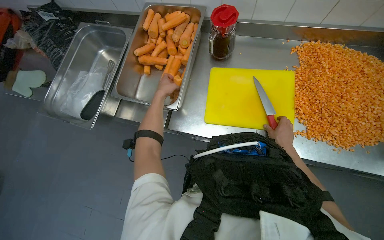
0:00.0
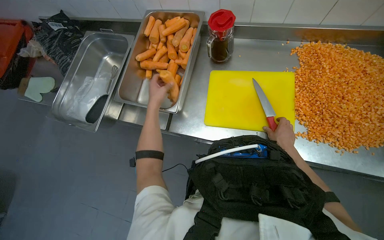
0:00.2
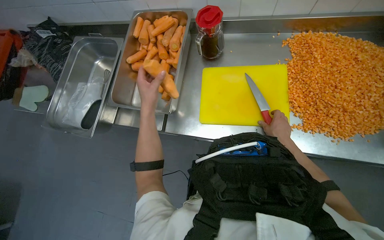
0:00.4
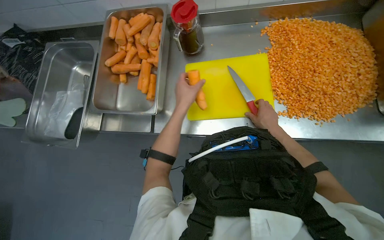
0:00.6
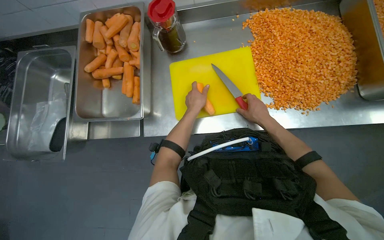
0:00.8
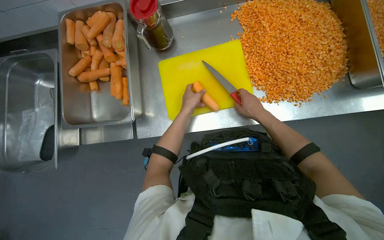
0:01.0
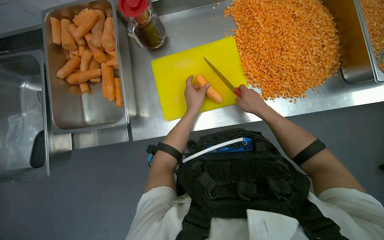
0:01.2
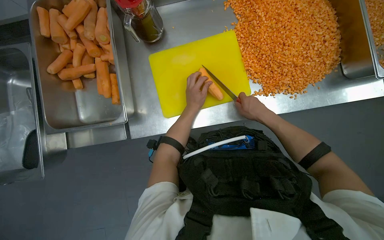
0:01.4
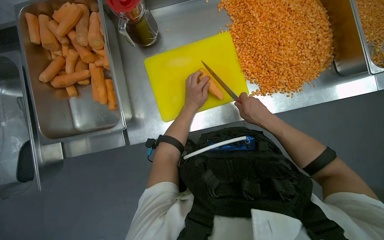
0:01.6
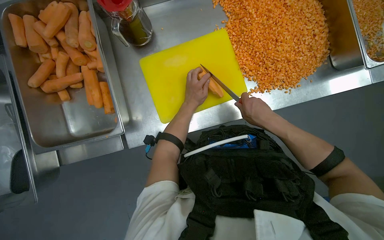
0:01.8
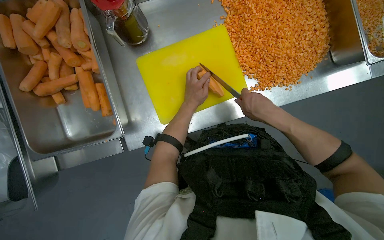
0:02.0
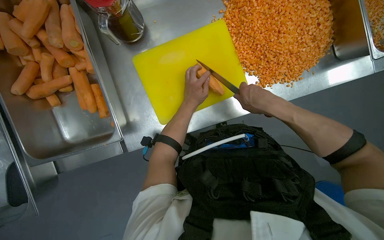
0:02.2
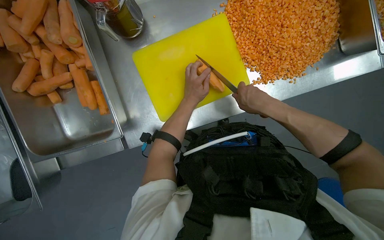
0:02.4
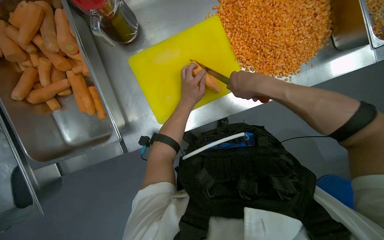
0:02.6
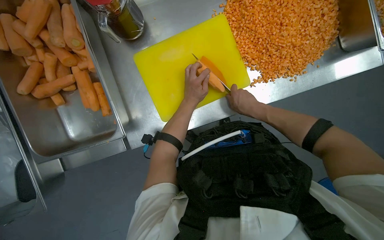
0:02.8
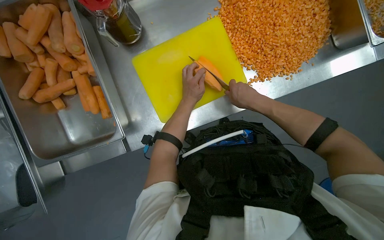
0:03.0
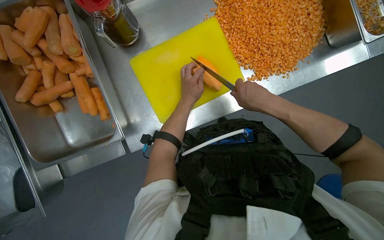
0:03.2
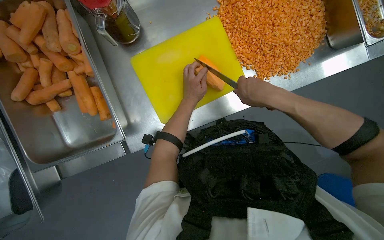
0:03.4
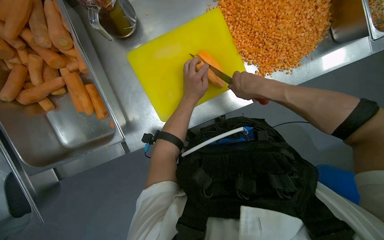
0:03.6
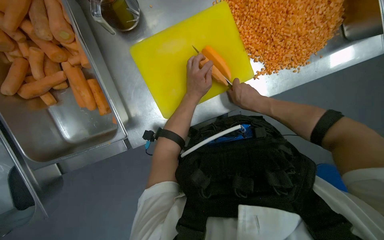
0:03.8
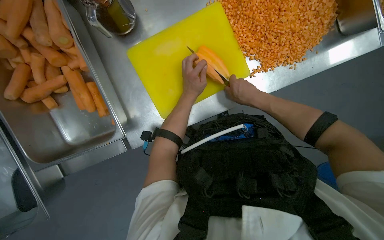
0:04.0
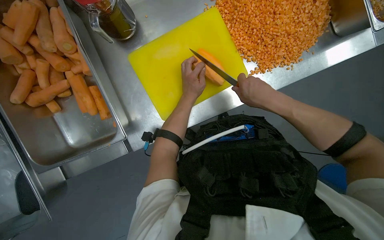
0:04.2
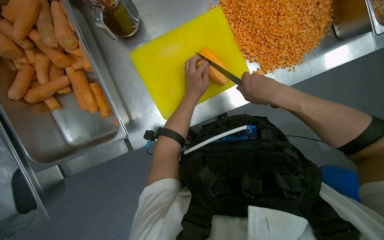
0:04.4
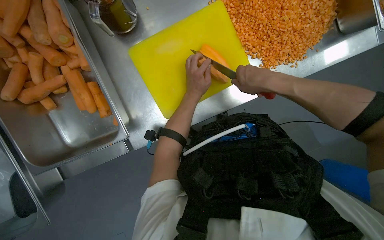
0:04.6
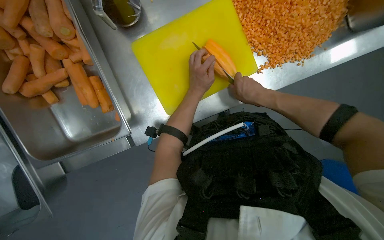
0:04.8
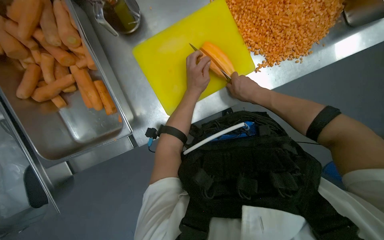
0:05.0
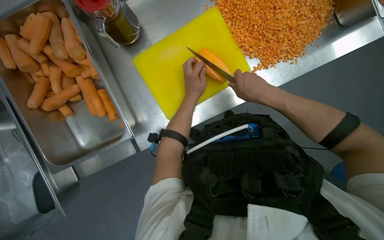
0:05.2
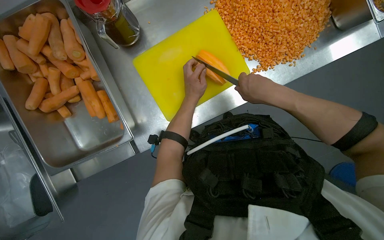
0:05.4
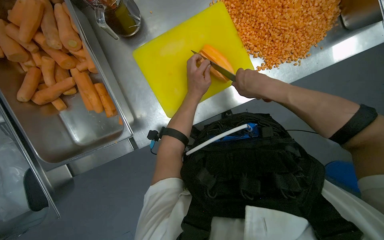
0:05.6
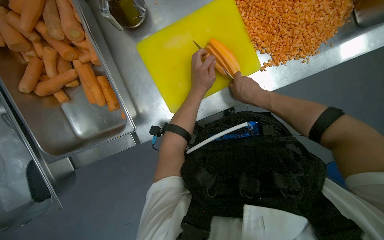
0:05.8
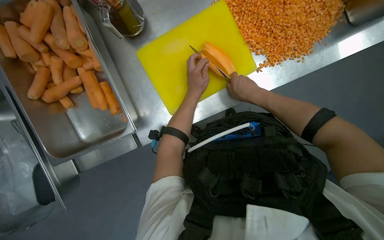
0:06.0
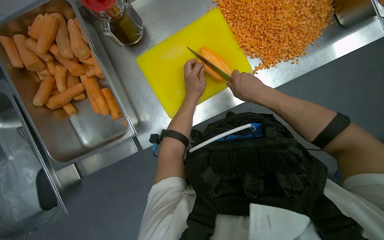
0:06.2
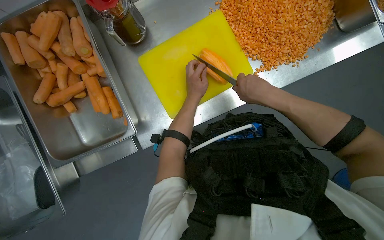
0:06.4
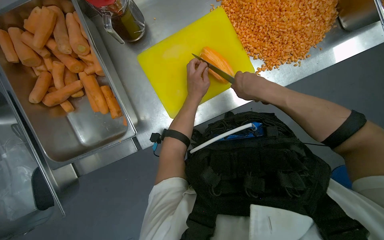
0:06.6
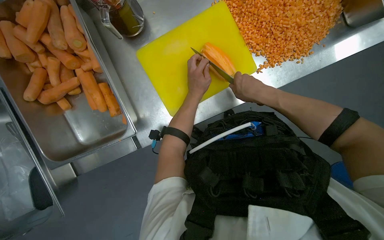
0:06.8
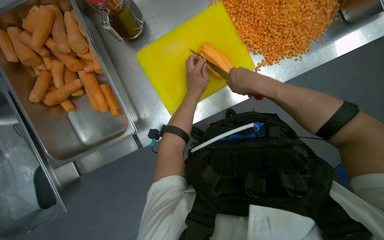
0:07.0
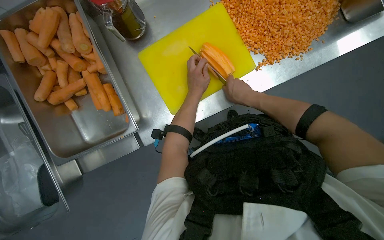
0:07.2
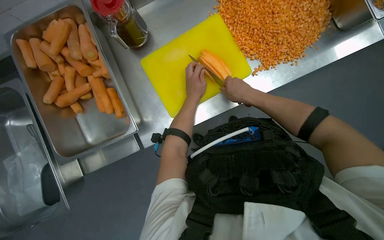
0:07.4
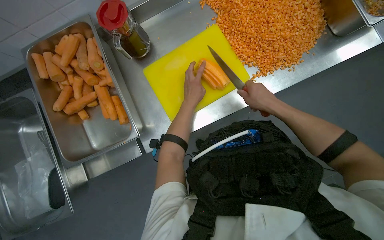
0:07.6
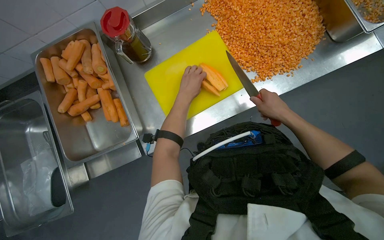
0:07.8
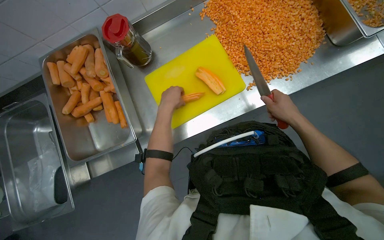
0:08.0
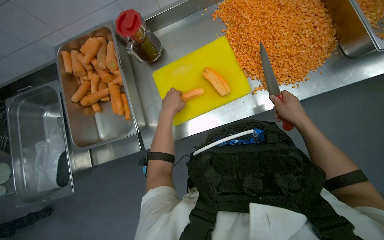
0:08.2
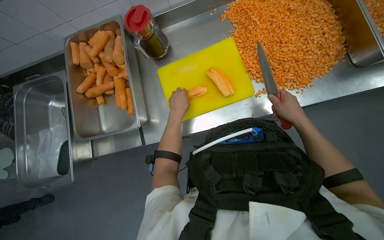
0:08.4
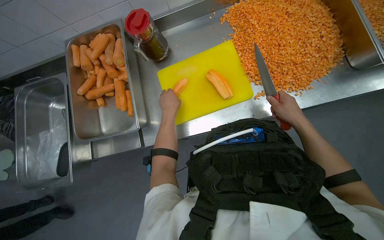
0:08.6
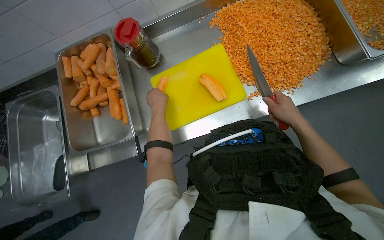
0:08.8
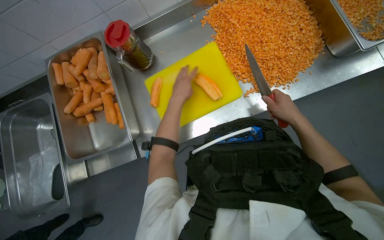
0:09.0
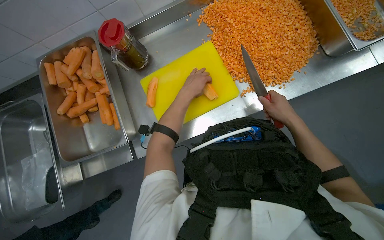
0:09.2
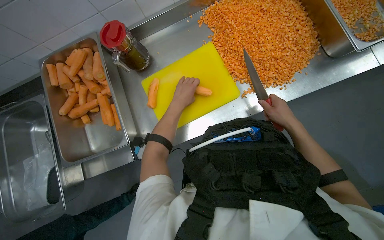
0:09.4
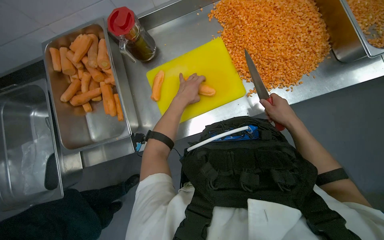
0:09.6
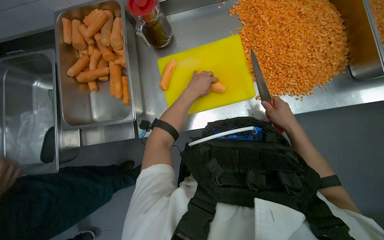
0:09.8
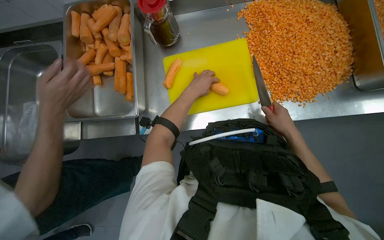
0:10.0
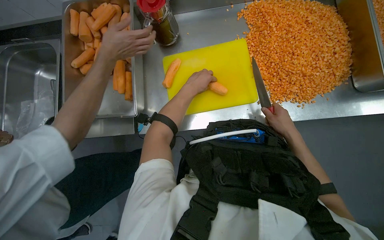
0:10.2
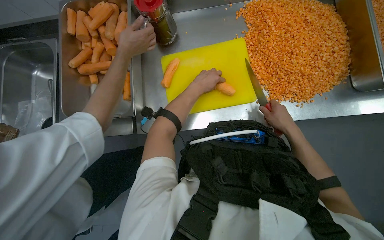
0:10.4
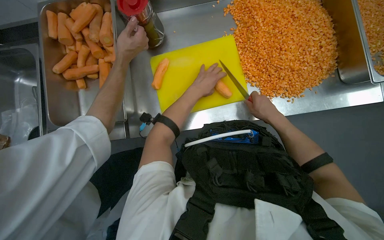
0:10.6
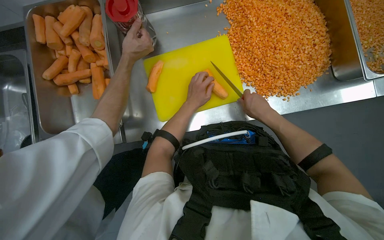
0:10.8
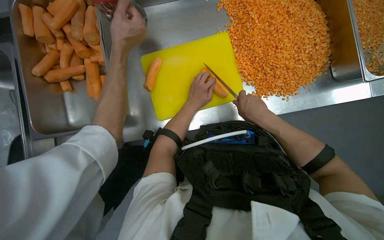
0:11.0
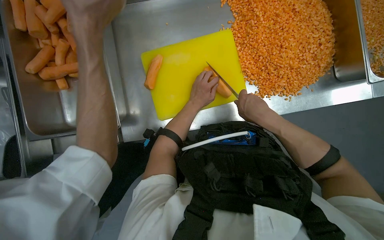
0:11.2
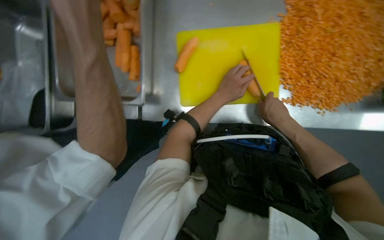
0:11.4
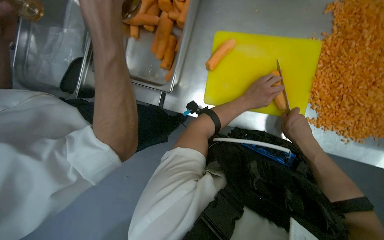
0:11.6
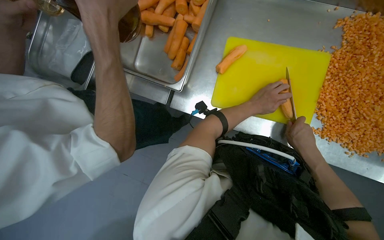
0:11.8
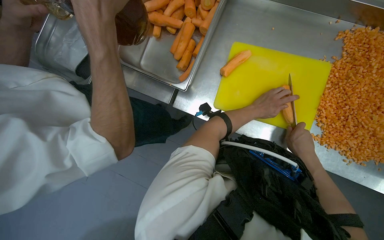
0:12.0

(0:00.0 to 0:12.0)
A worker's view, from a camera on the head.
Job: preparing food.
The whole recording: Dicing carrots on cutting board. The worker dices carrots on a yellow cutting board and scrapes them into a metal tray.
0:00.0 - 0:01.6: The left hand shifts roughly 30 cm to the right.
0:01.6 - 0:04.4: The hands stay close to where they were, moving slightly.
0:04.4 - 0:06.0: The right hand goes nearer and farther, about 10 cm each way, reversing 2 times.
0:06.0 - 0:07.6: The hands are busy where they are.
0:07.6 - 0:09.0: The right hand shifts roughly 15 cm to the right. Meanwhile the left hand goes to the left and returns, approximately 10 cm each way.
0:10.4 - 0:12.0: The scene turns about 30 degrees clockwise in the picture.

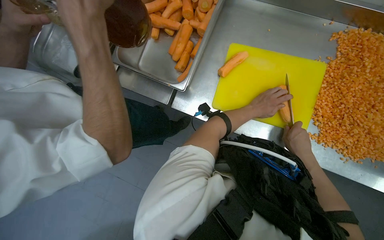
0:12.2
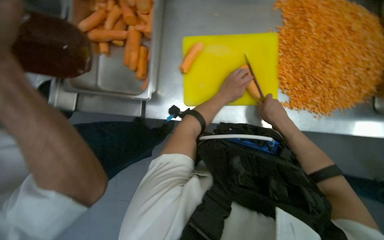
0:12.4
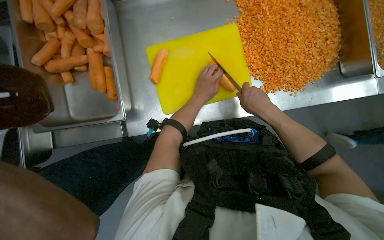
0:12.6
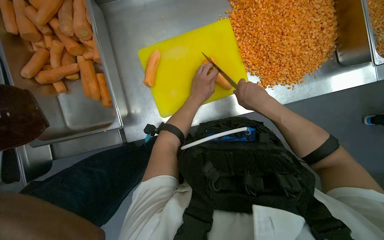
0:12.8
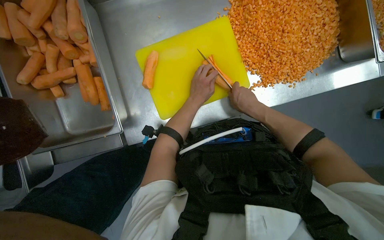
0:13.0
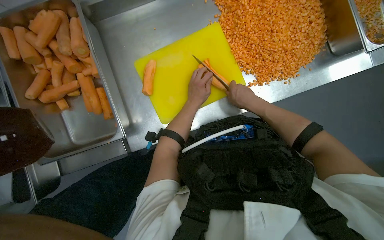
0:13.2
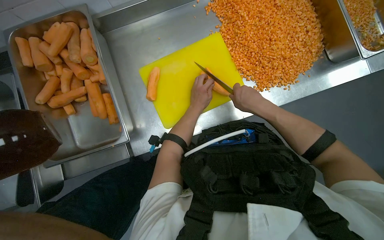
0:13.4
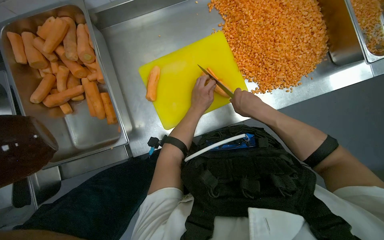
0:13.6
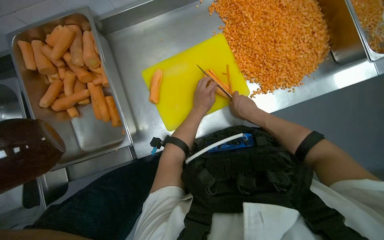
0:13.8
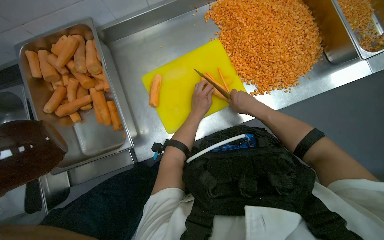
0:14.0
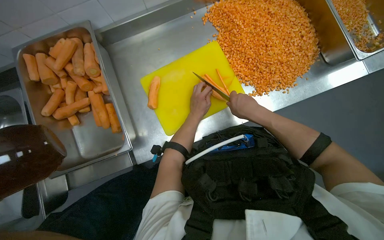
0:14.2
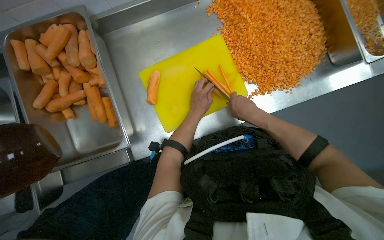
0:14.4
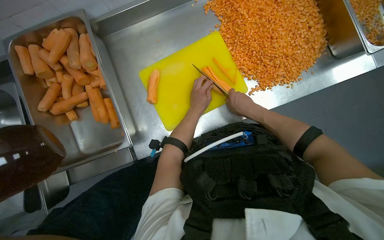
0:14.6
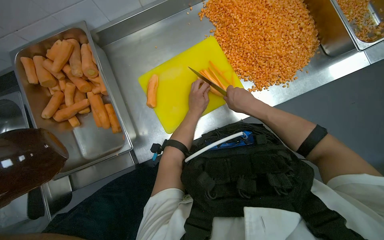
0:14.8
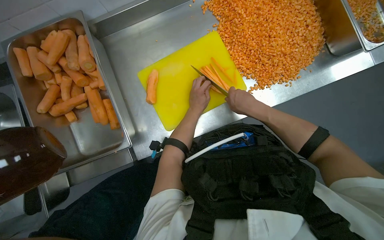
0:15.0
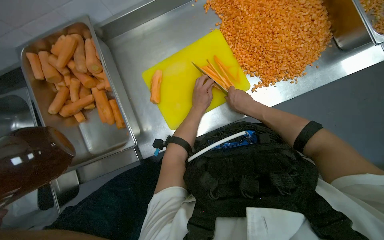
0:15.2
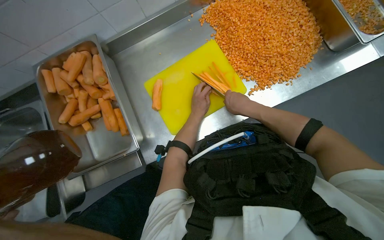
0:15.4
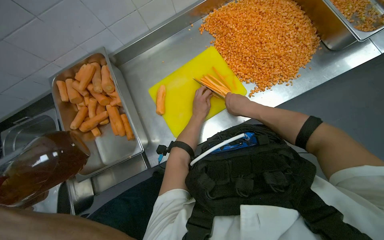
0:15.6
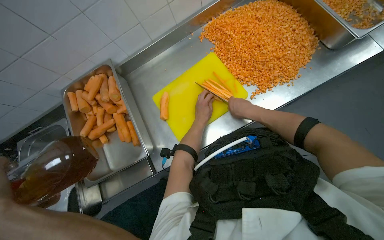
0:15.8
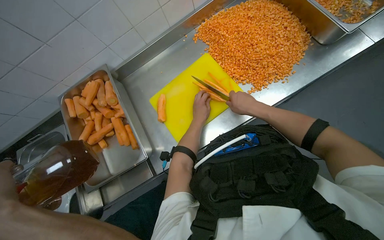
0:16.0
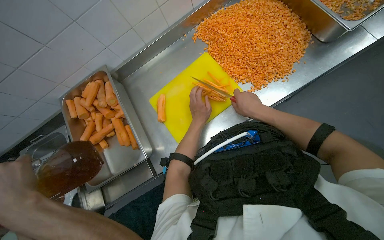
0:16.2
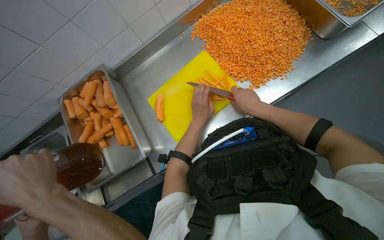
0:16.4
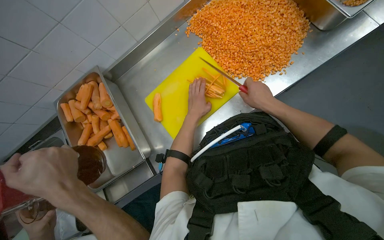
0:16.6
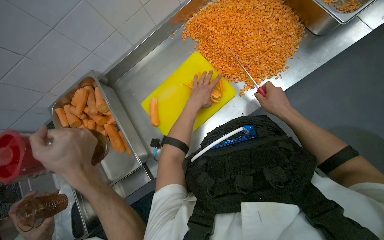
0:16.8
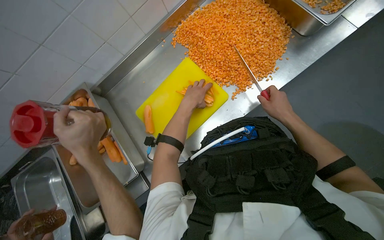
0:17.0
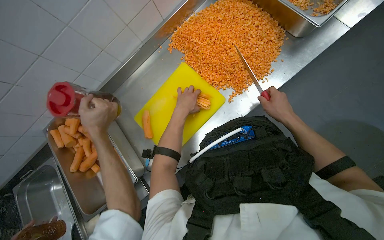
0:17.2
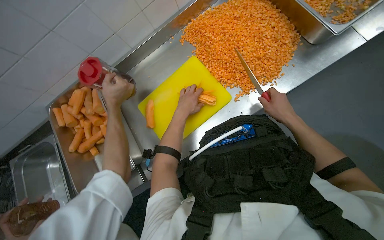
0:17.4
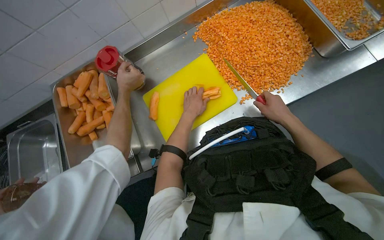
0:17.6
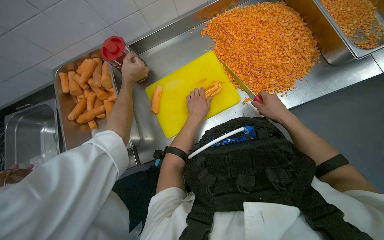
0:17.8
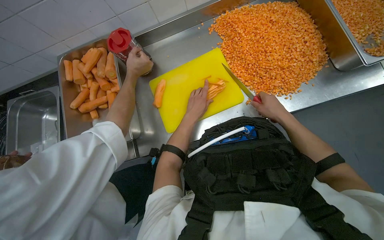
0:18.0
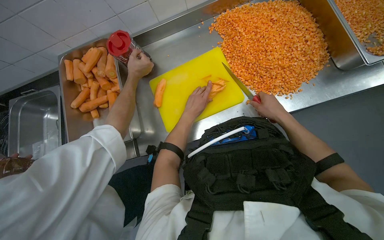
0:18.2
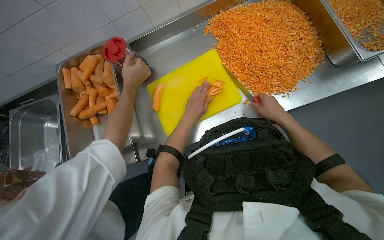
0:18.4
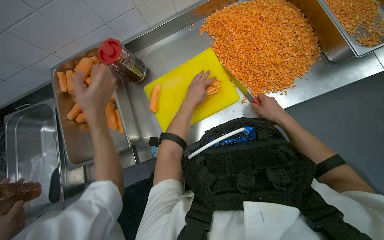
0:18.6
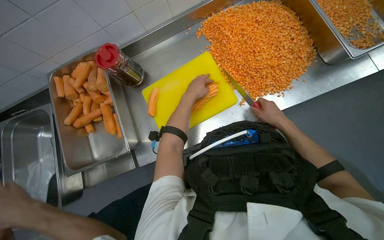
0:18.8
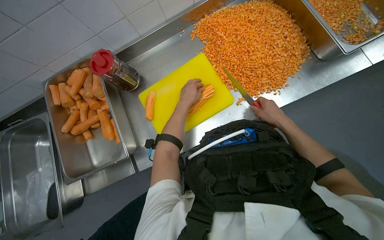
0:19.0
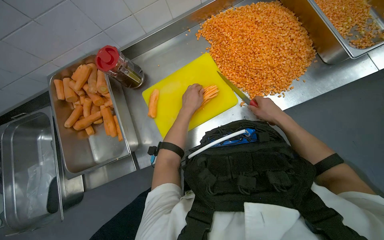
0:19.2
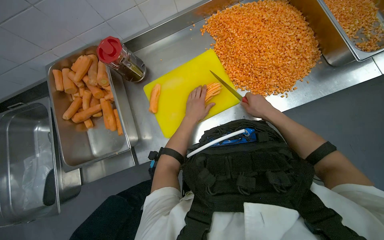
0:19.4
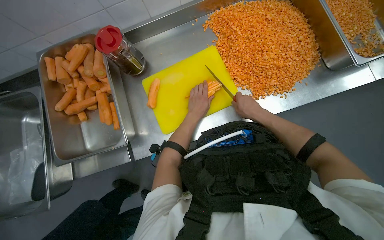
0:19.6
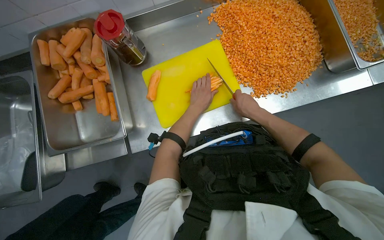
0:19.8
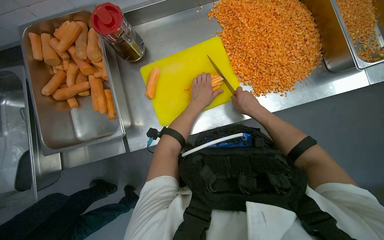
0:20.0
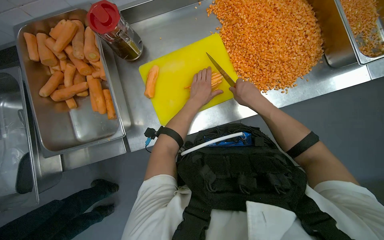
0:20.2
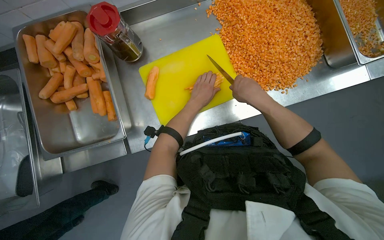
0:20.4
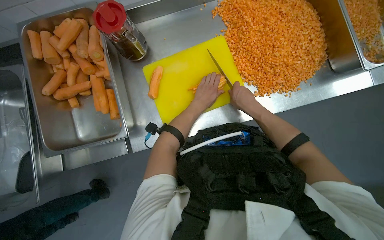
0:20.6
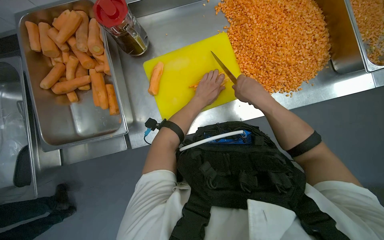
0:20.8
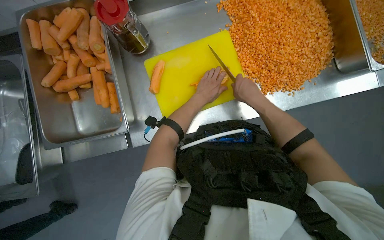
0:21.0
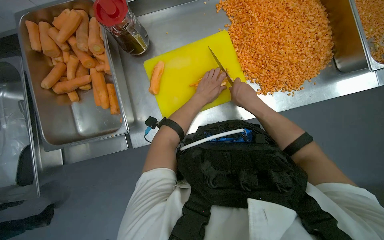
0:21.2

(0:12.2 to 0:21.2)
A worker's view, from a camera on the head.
Job: preparing food.
The whole recording: Dicing carrots on cutting board. The worker dices carrots on a yellow cutting board and scrapes them into a metal tray.
0:12.2 - 0:13.8: Everything in view rotates some 40 degrees counterclockwise.
0:13.8 - 0:15.2: The hands work in one place, with small movements.
0:15.2 - 0:16.6: The right hand travels to the right by roughly 10 cm.
0:18.2 - 0:19.8: The right hand shifts about 10 cm to the left; the left hand moves some 15 cm nearer to the camera and comes back.
0:19.8 - 0:21.2: The hands are busy where they are.
